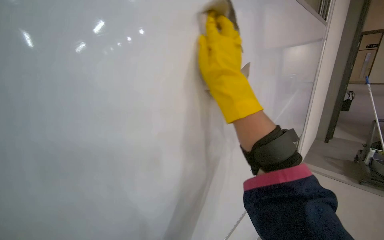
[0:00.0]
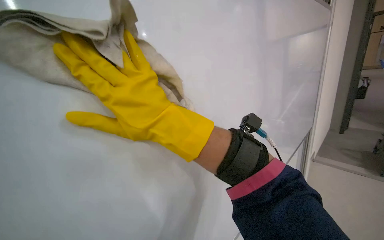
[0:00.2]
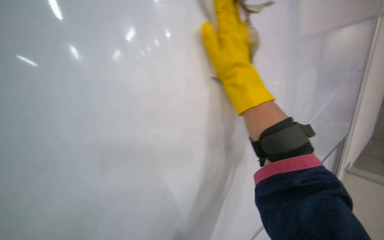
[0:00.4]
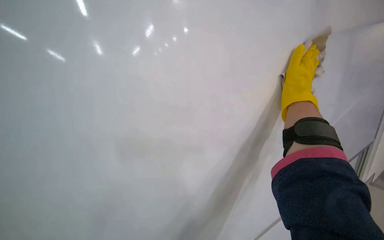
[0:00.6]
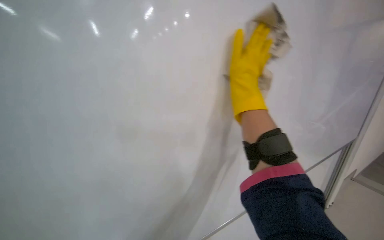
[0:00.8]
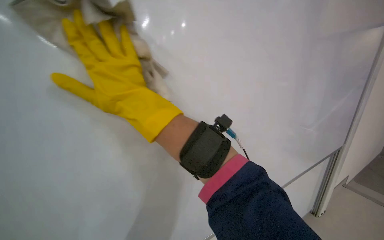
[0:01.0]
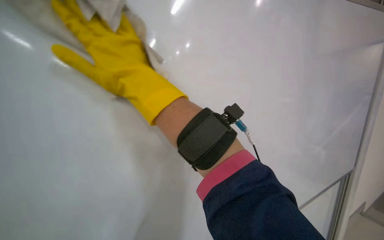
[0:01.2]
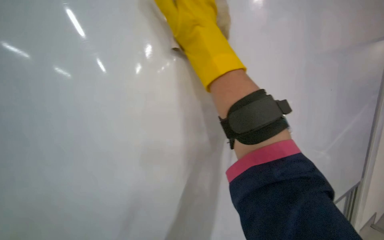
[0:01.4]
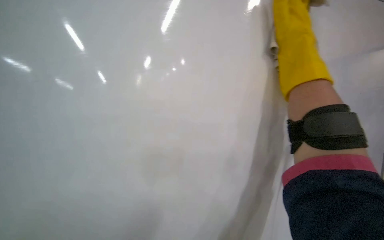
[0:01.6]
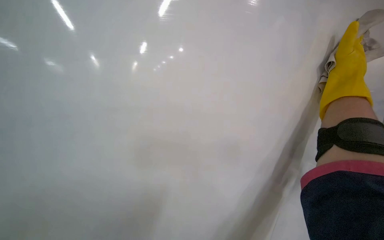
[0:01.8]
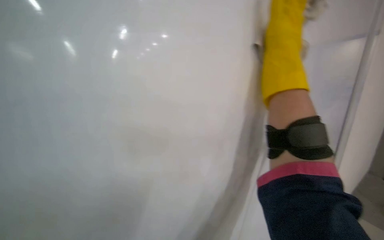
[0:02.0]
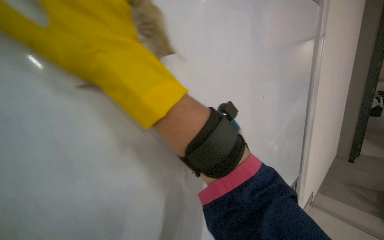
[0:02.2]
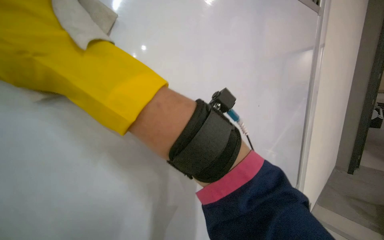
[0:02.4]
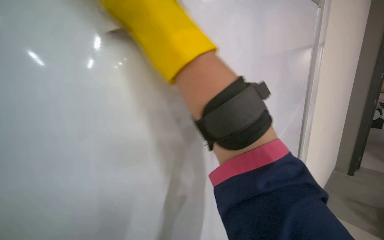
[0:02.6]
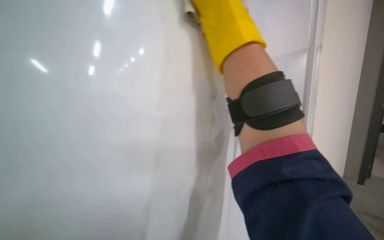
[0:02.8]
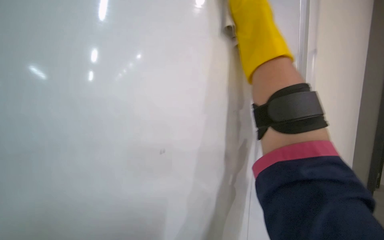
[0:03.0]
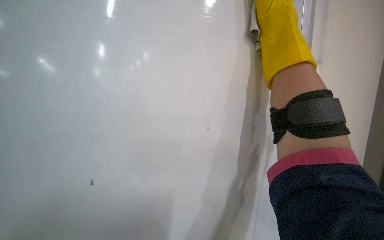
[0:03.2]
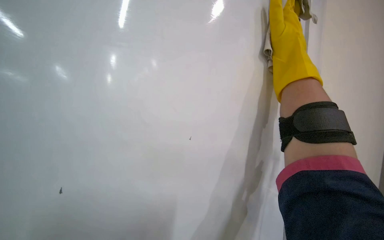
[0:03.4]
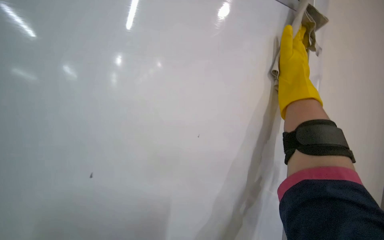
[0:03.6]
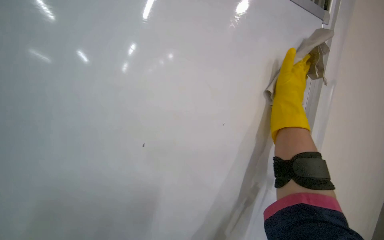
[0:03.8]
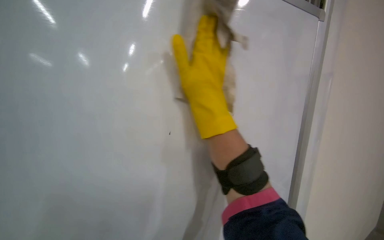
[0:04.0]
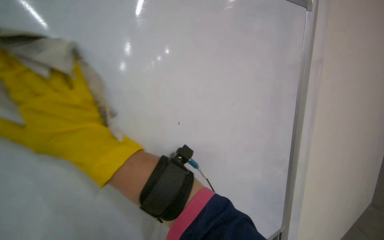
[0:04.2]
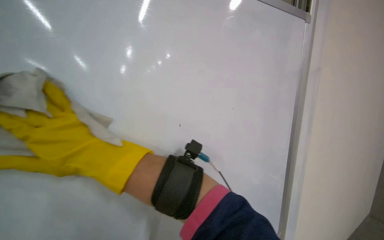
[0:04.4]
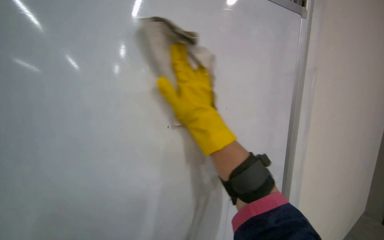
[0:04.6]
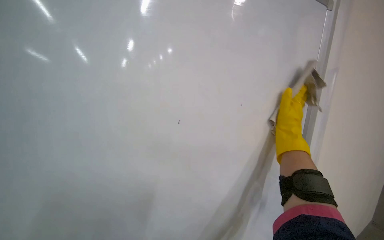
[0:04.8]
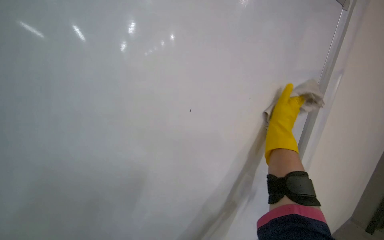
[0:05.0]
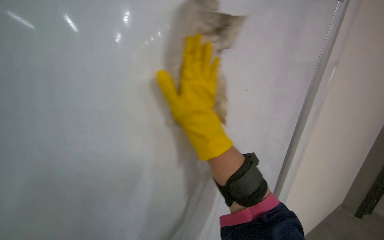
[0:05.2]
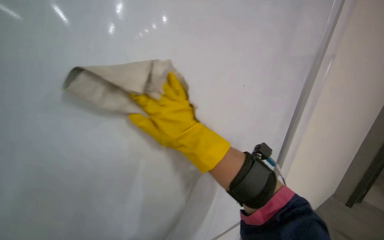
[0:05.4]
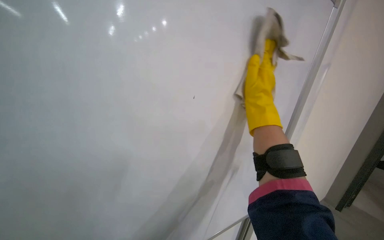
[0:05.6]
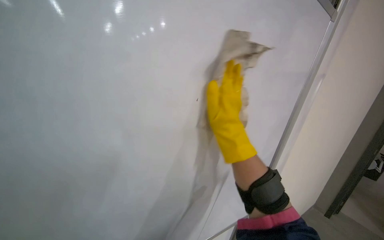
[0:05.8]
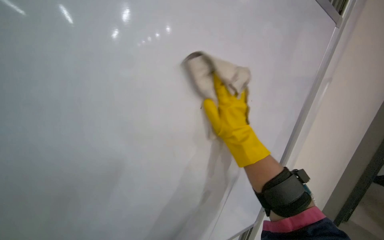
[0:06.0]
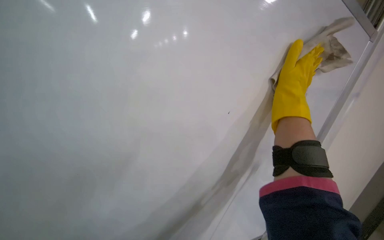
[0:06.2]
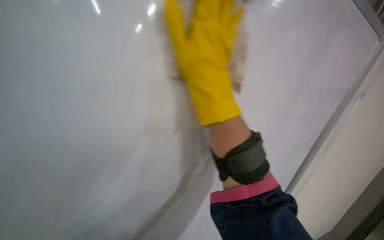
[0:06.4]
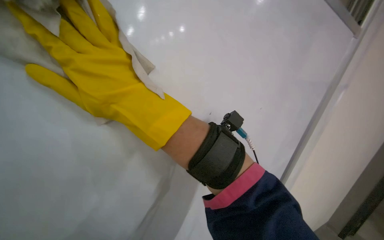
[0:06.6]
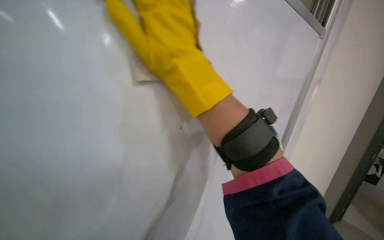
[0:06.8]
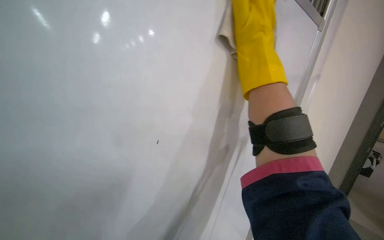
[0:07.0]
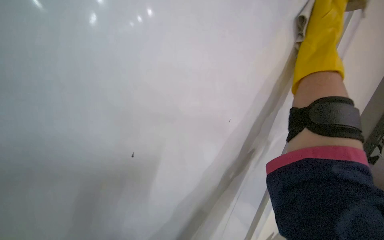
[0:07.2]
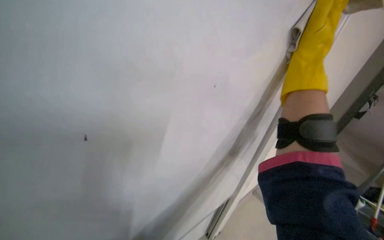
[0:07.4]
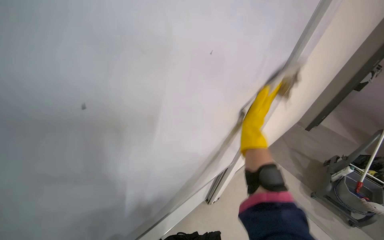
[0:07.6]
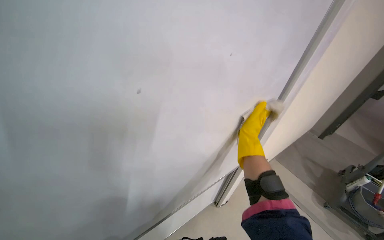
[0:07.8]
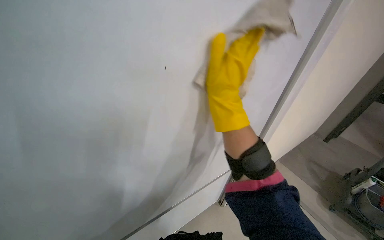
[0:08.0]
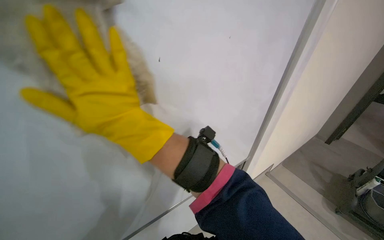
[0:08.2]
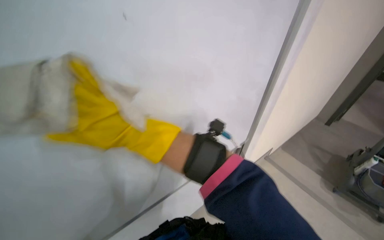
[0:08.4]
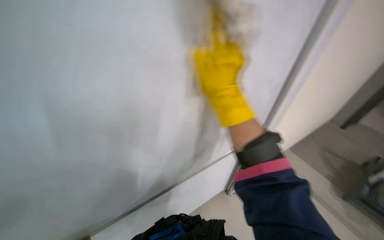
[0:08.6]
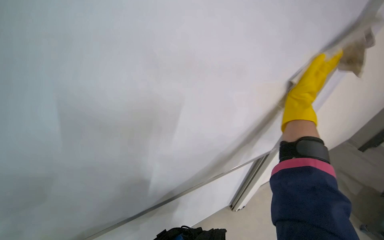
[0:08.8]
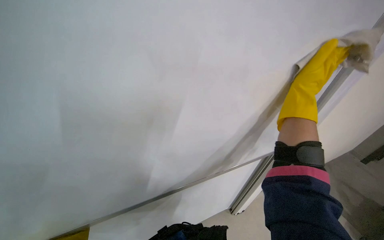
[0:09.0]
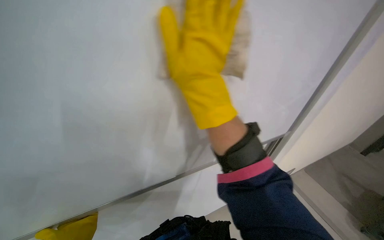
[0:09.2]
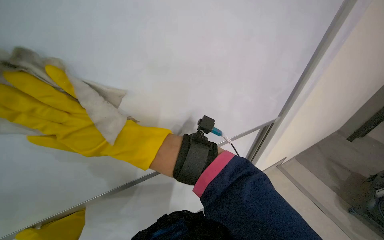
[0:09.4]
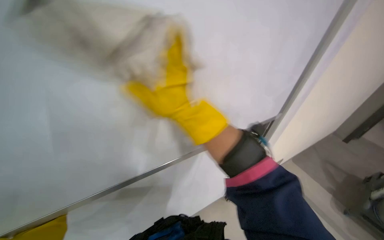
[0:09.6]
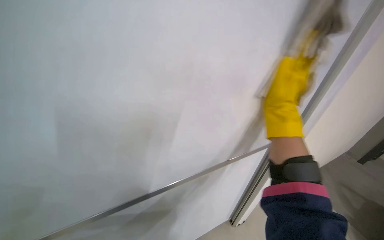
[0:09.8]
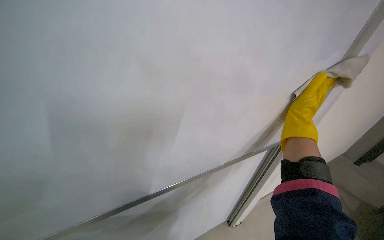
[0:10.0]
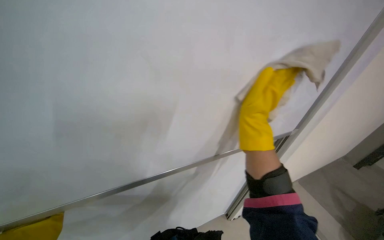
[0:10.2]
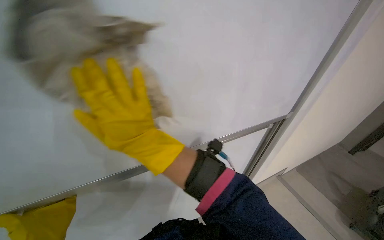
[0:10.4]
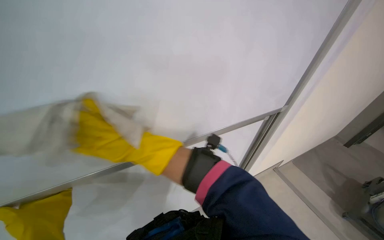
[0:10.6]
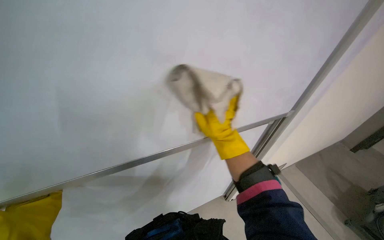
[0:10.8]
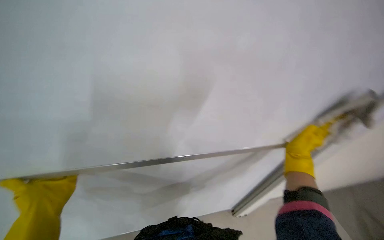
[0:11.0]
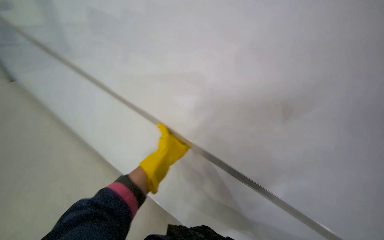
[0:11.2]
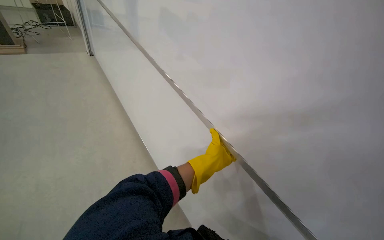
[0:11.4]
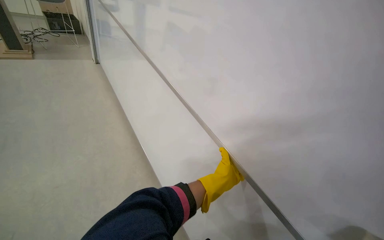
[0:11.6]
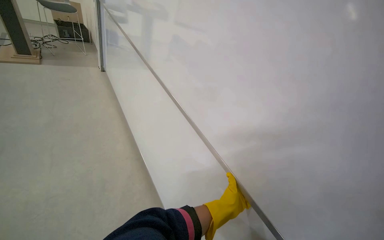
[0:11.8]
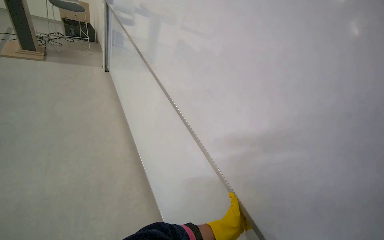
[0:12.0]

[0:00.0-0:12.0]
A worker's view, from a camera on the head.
Job: wiping surfaces.
The whole recording: Wiping whiteboard. The worker wipes the large white whiteboard surface with a cloth.
0:00.0 to 0:01.6: The camera is aimed approximately 25 degrees further to the left. The right hand goes left and right, some 40 cm each way, reversing 3 times.
0:03.0 to 0:04.4: The right hand travels to the left by some 35 cm.
0:04.4 to 0:06.0: The right hand swings left and right, approximately 50 cm each way, with 2 reversals.
0:06.0 to 0:07.6: The view tips downward by about 25 degrees.
0:07.6 to 0:09.0: The right hand is displaced up the picture by approximately 20 cm, and travels to the left and back again, about 50 cm each way.
0:09.0 to 0:10.4: The right hand swings left and right, approximately 70 cm each way, with 2 reversals.
0:10.4 to 0:12.0: The wearer's head swings roughly 35 degrees to the left.

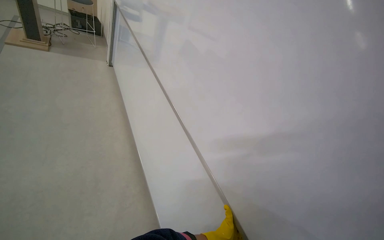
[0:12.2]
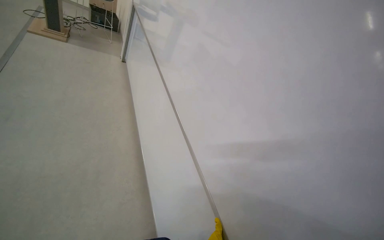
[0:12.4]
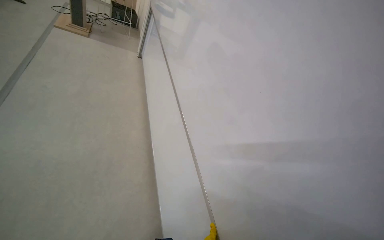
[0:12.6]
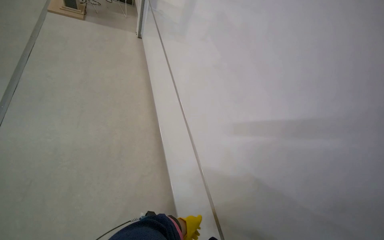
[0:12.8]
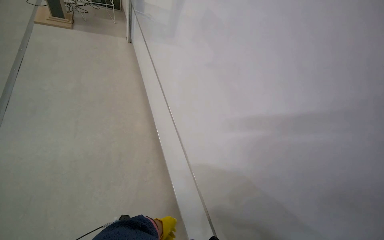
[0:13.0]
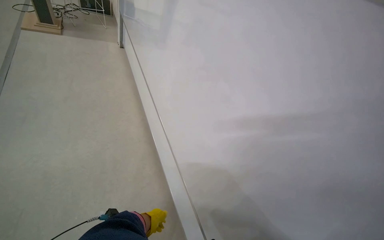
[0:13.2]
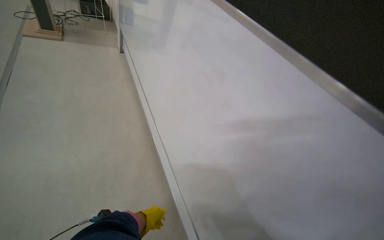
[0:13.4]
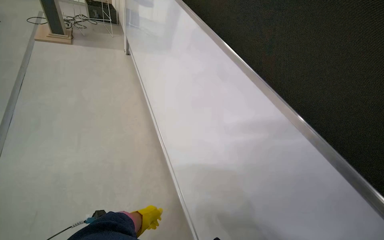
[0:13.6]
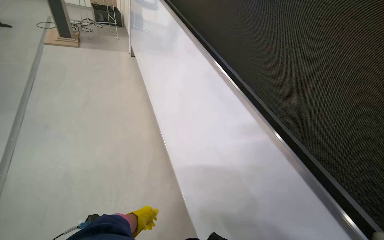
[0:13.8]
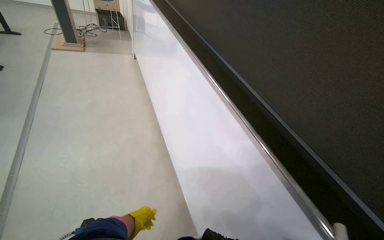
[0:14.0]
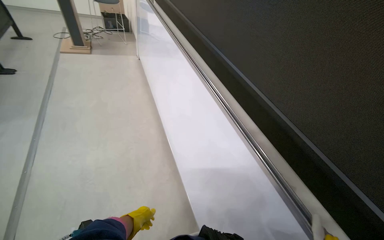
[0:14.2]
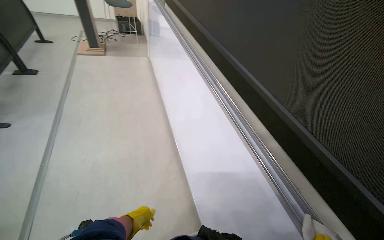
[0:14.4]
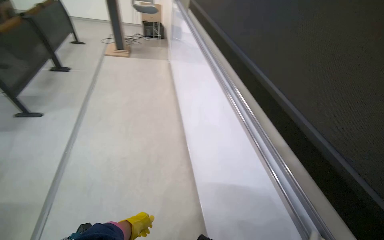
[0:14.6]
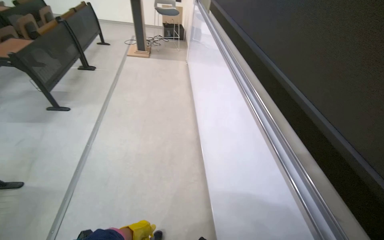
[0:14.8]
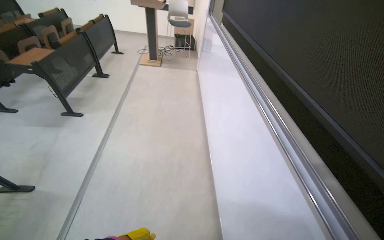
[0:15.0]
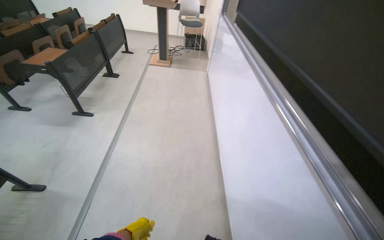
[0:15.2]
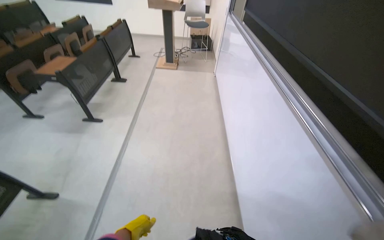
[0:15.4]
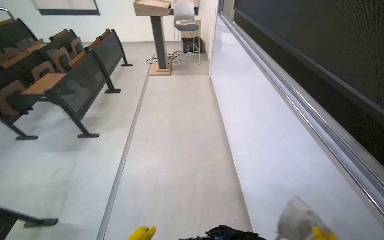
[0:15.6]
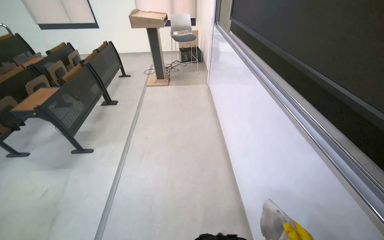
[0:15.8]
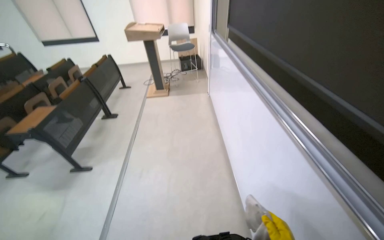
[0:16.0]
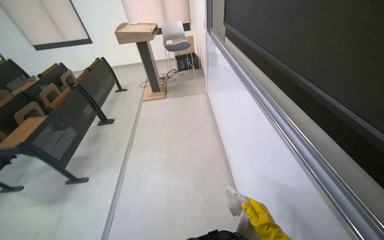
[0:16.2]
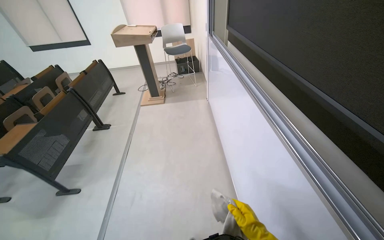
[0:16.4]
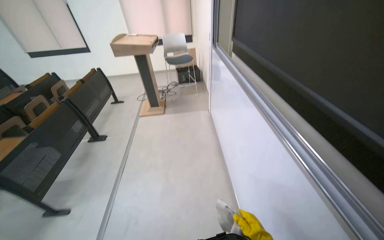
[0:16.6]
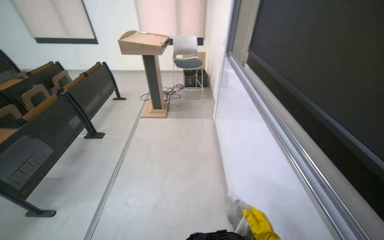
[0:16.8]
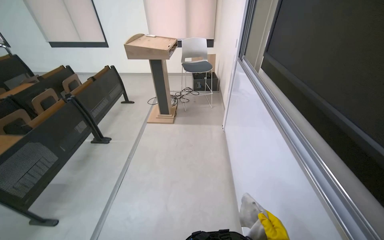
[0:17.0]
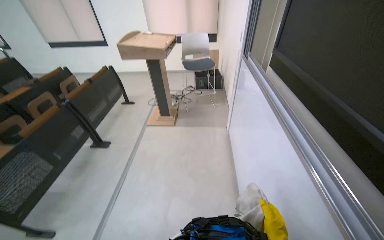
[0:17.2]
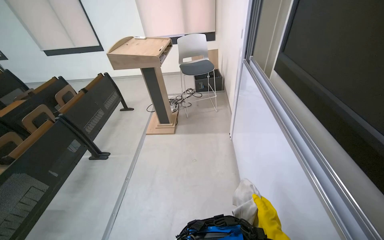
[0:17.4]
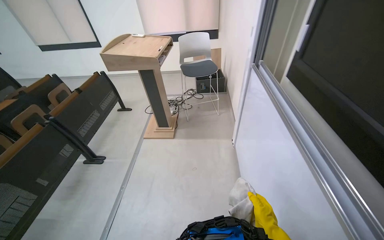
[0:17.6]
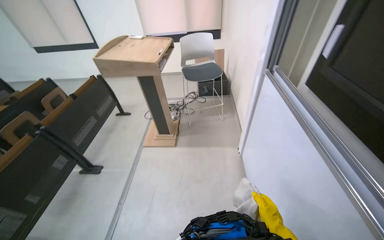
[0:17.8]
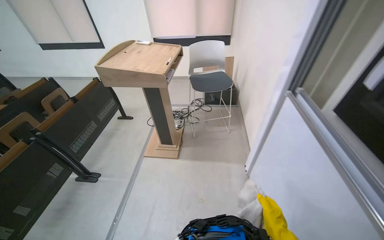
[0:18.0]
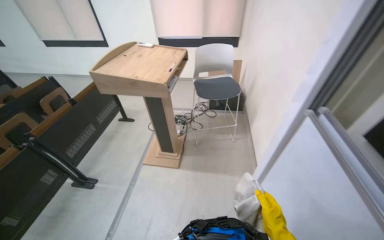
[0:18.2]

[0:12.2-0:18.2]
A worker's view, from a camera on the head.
Job: wiping surfaces.
The whole recording: Wiping whiteboard. The worker wipes the large white whiteboard surface with a cloth.
0:13.8 to 0:15.2: The wearer looks approximately 25 degrees further to the left.
0:15.2 to 0:16.6: The camera travels some 90 cm.
0:16.6 to 0:18.2: The camera travels approximately 1.5 m.

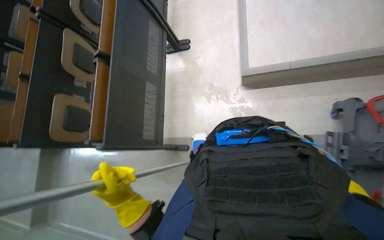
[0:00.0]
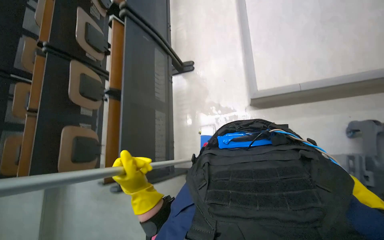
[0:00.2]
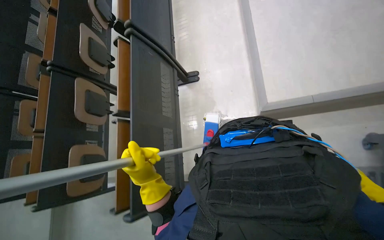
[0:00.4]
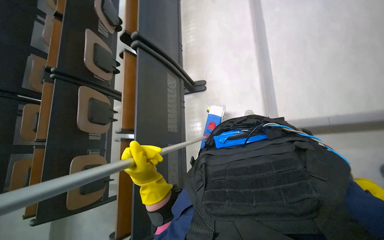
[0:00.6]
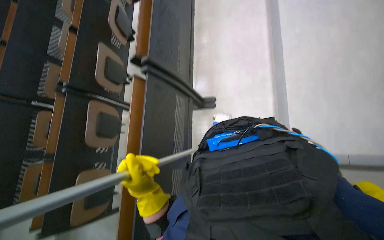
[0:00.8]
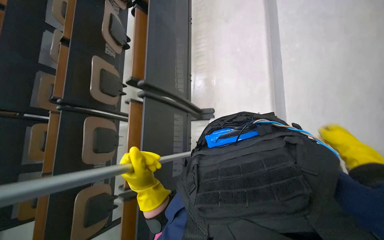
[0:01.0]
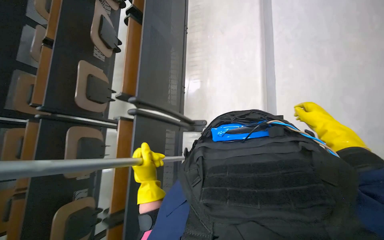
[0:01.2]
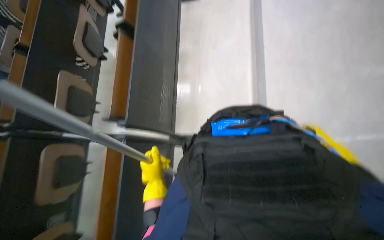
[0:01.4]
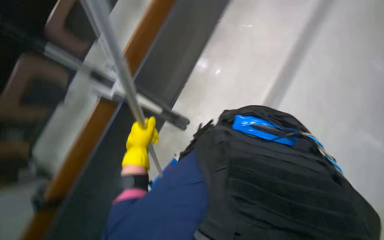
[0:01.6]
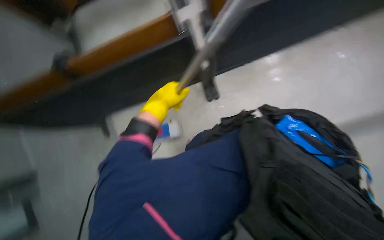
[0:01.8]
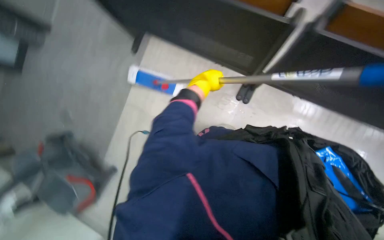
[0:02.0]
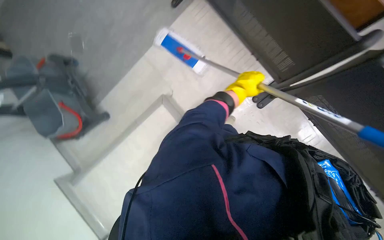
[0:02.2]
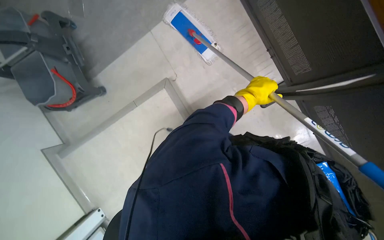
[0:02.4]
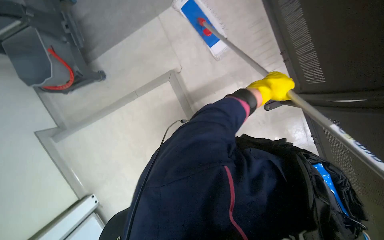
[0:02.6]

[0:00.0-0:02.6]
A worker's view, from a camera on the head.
Job: mopping floor.
The whole recording: Mopping floor. The worker mops the floor with a flat mop, periodically dipping and wringing it in a bucket.
0:00.0 to 0:01.2: The wearer looks approximately 15 degrees further upward. The left hand travels farther from the camera by about 10 cm.
0:01.2 to 0:02.6: The scene turns roughly 40 degrees clockwise in the picture.
